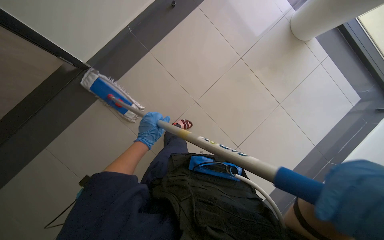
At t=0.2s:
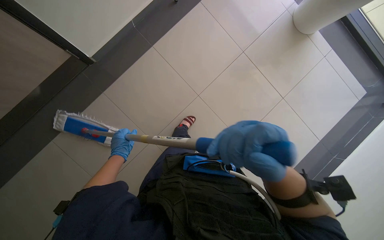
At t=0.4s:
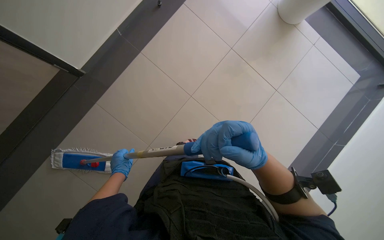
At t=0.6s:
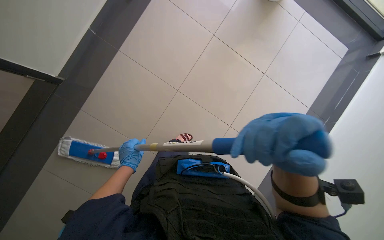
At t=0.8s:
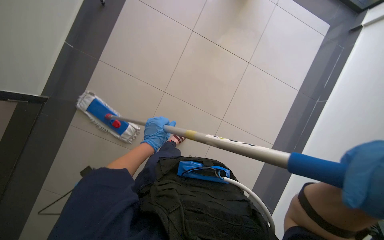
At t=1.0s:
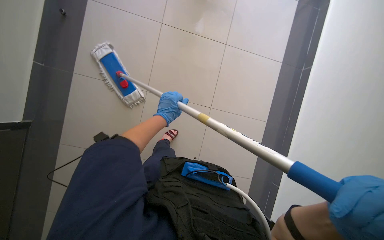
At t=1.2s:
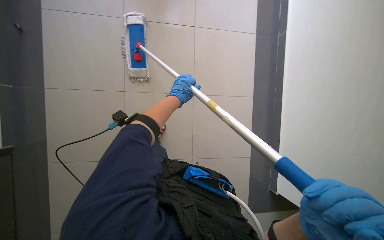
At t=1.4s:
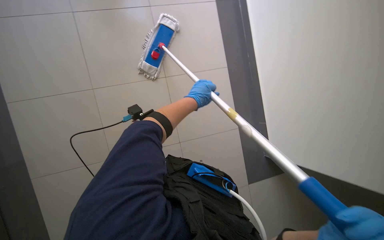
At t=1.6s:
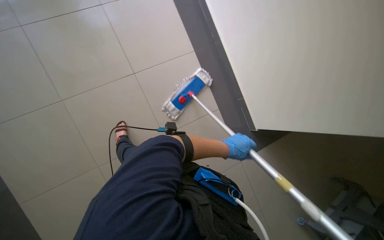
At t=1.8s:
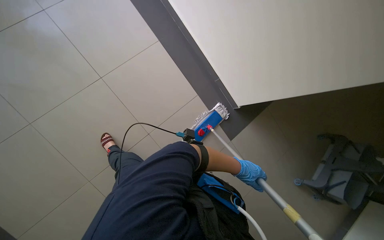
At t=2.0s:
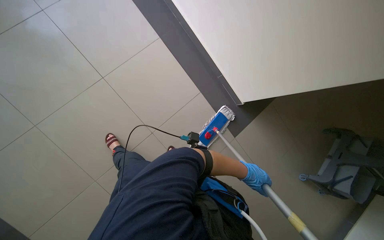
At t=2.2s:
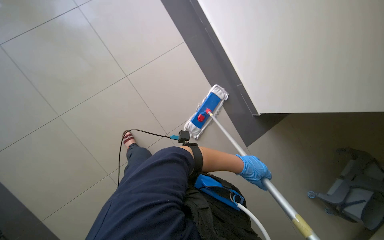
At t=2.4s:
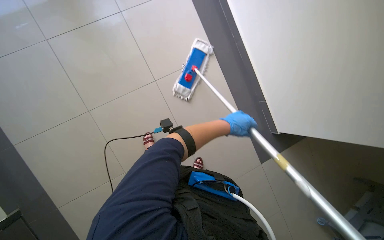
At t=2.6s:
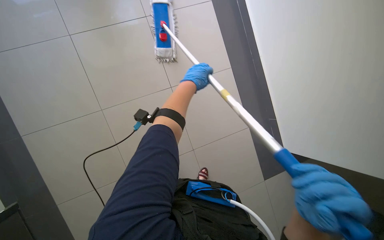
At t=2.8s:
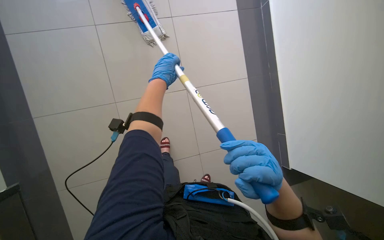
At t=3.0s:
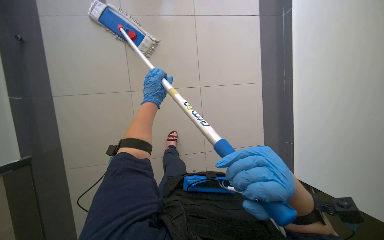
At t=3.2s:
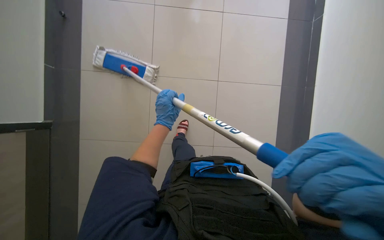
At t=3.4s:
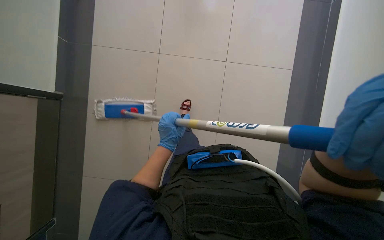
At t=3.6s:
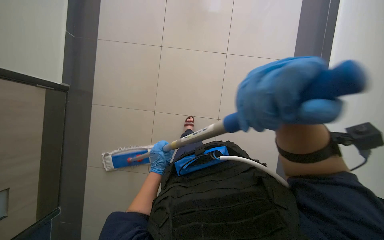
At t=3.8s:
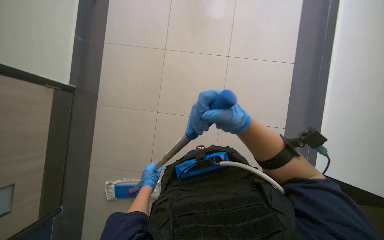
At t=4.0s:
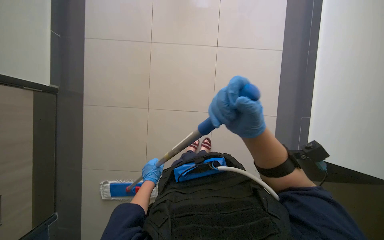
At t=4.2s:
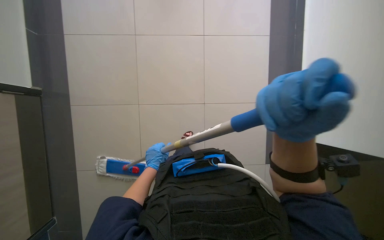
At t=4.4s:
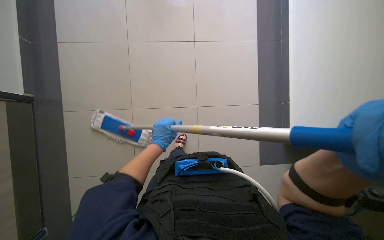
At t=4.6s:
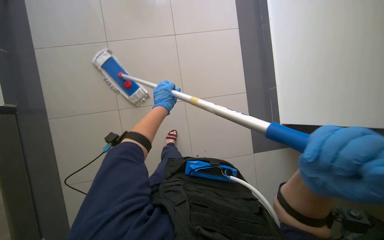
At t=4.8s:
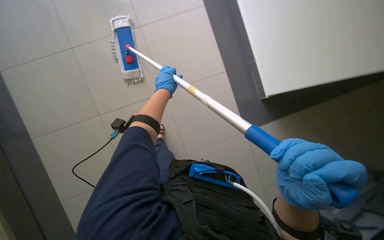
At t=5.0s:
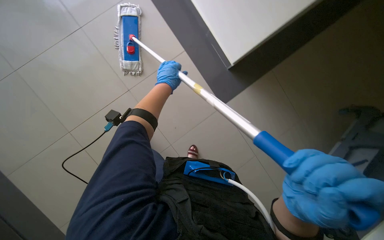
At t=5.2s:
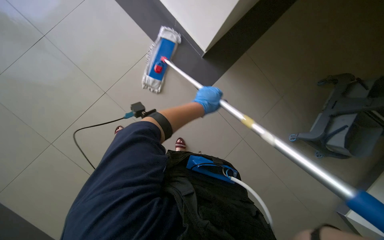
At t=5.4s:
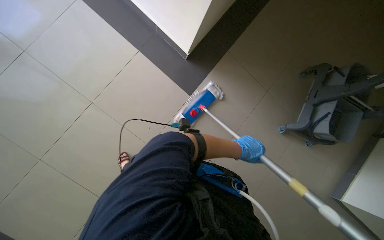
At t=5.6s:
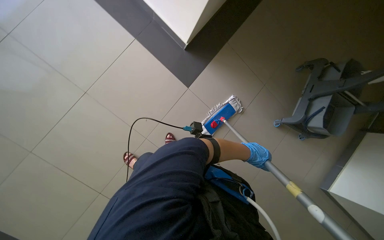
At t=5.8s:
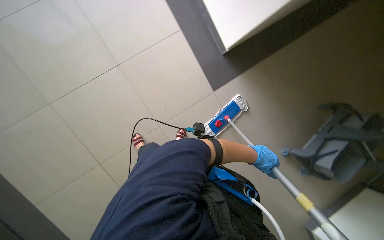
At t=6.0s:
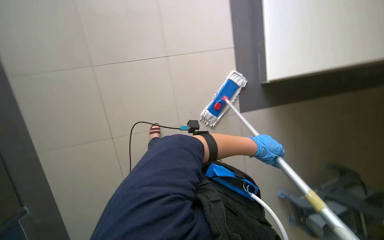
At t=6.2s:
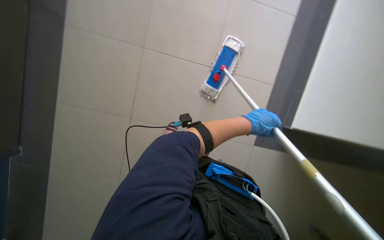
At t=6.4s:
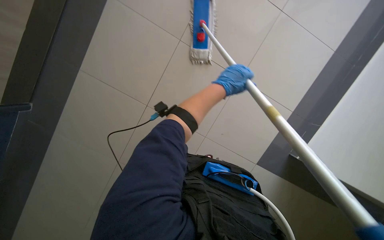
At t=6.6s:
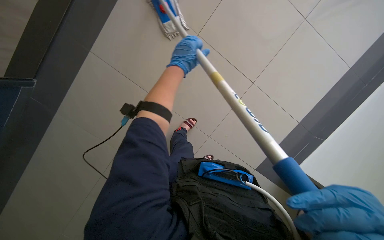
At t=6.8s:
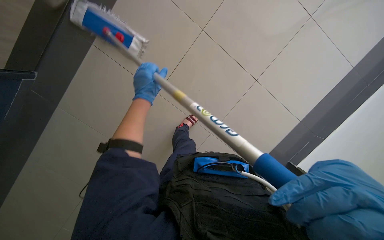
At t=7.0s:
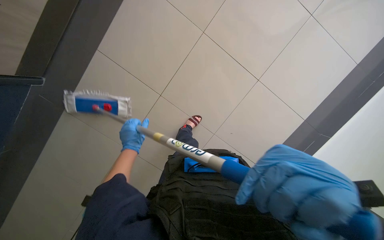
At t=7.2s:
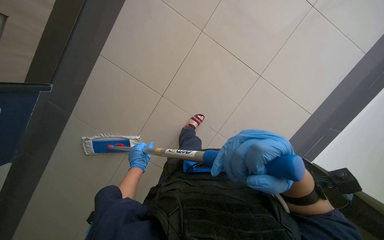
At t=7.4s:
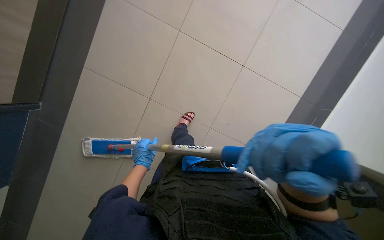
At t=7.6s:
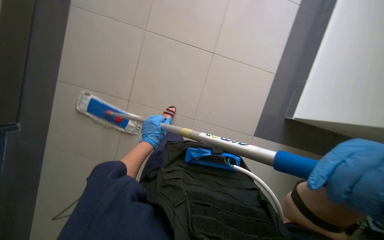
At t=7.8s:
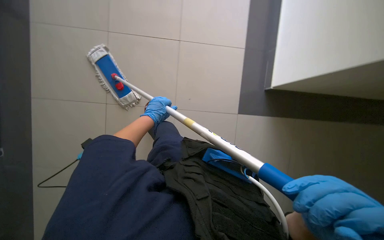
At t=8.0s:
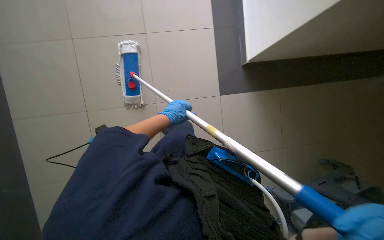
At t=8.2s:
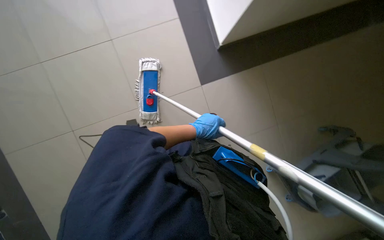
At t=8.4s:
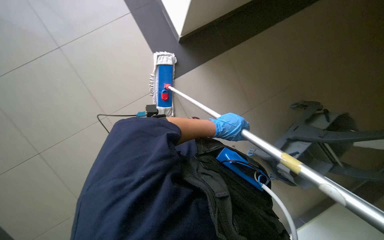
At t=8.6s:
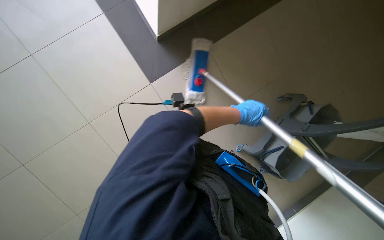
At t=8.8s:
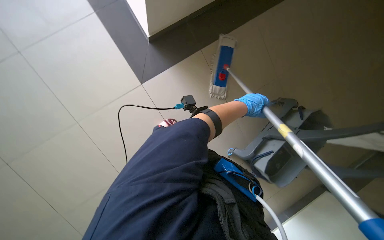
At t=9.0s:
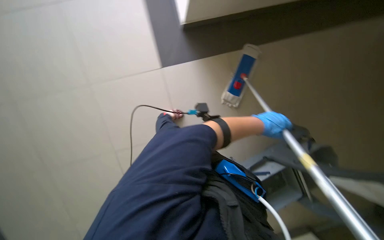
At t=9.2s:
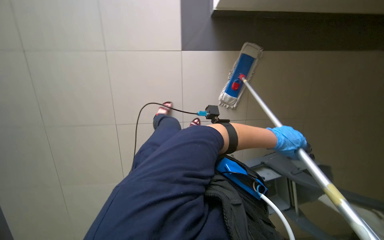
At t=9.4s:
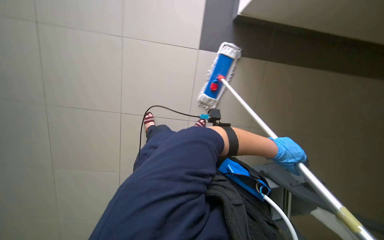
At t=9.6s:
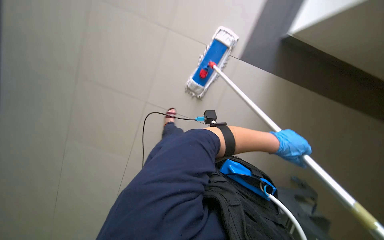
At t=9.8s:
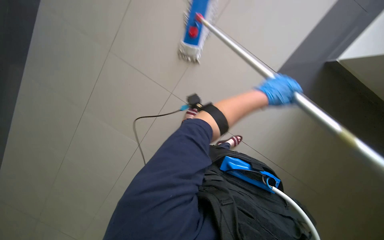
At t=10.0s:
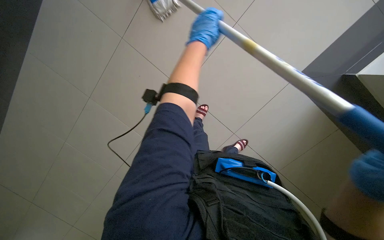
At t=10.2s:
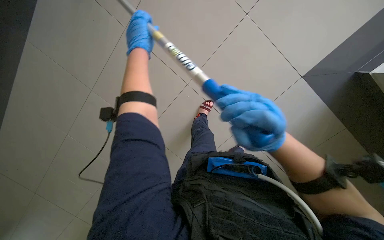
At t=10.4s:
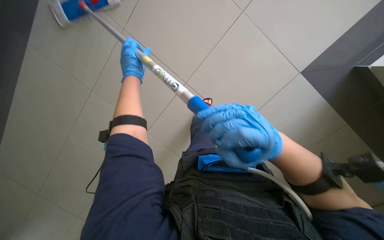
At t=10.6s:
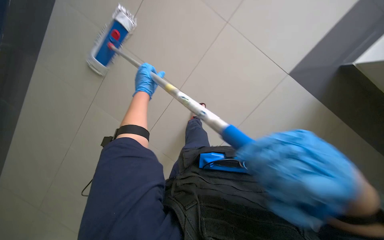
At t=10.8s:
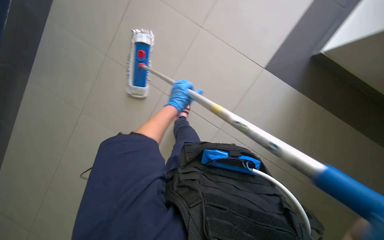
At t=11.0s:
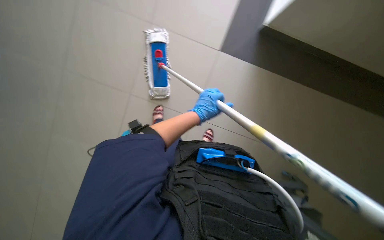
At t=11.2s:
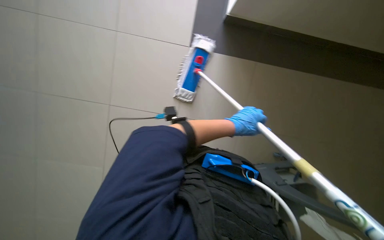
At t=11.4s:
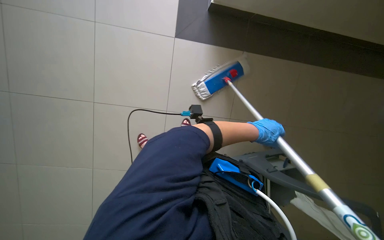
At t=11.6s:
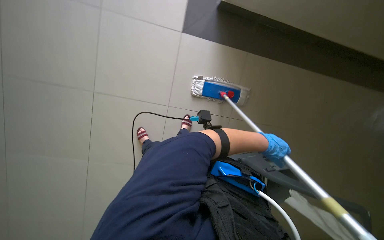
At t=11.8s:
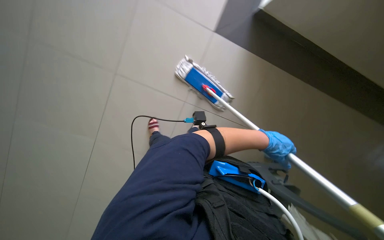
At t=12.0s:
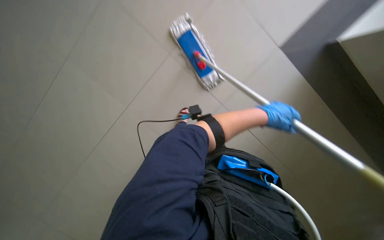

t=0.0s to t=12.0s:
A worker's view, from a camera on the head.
Job: mopping floor.
The whole recording: Mopping hallway floor. The worker continues mopping the tiled floor in the hallway.
t=1.6s to t=3.0s: The left hand shifts roughly 70 cm to the left and up the picture.
t=3.0s to t=4.4s: The scene rotates counterclockwise by approximately 25 degrees.
t=4.4s to t=6.0s: The scene turns about 35 degrees clockwise in the picture.
t=6.0s to t=7.6s: Everything in view rotates roughly 60 degrees counterclockwise.
t=7.6s to t=9.0s: The left hand travels to the right by approximately 40 cm.
t=10.4s to t=12.0s: The left hand goes roughly 40 cm to the right and nearer to the camera.

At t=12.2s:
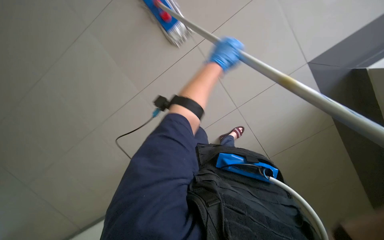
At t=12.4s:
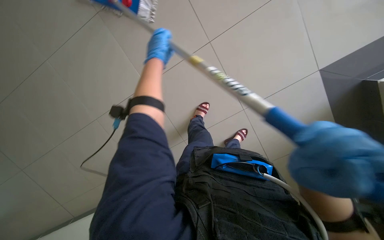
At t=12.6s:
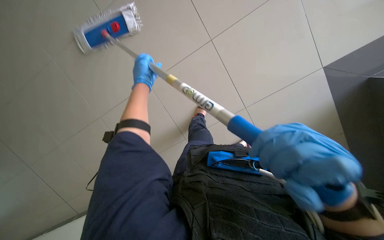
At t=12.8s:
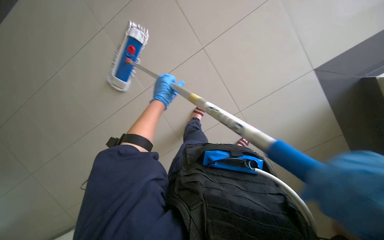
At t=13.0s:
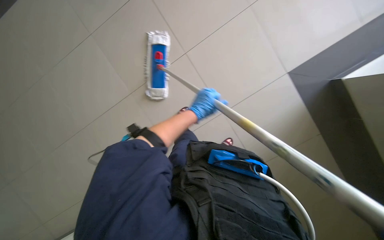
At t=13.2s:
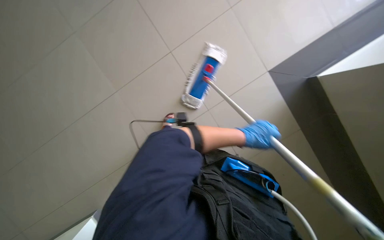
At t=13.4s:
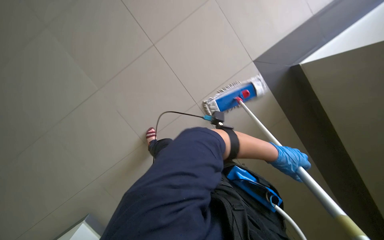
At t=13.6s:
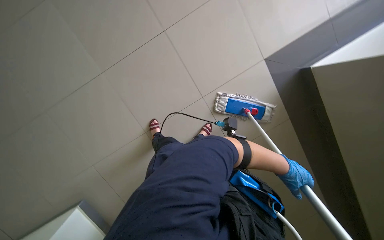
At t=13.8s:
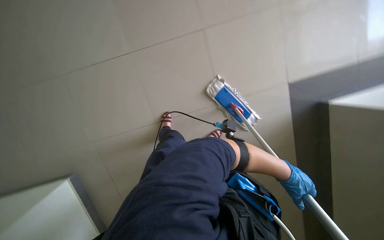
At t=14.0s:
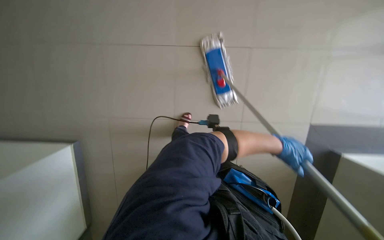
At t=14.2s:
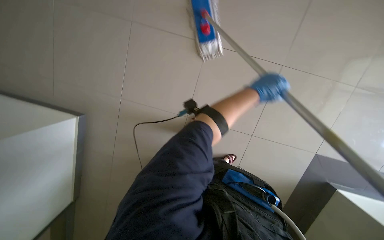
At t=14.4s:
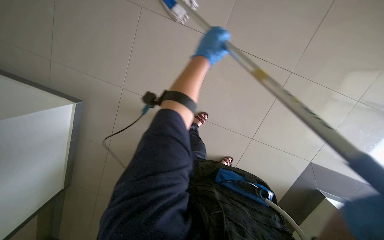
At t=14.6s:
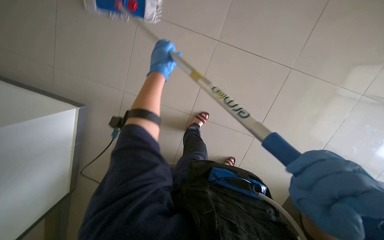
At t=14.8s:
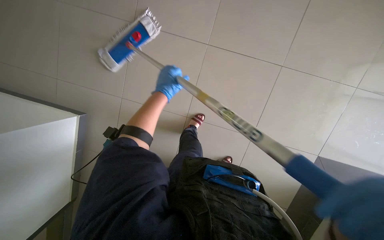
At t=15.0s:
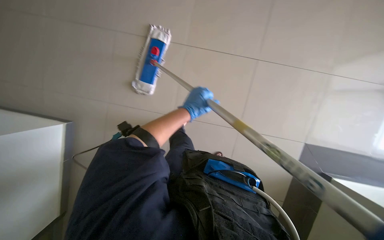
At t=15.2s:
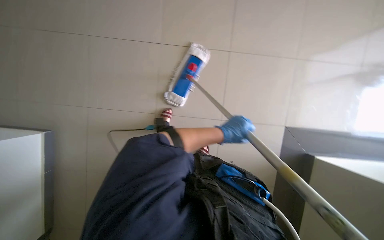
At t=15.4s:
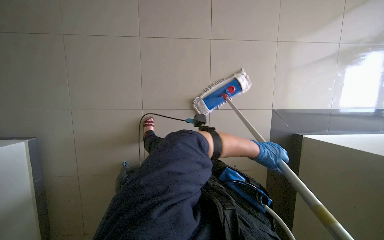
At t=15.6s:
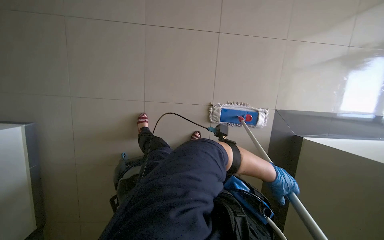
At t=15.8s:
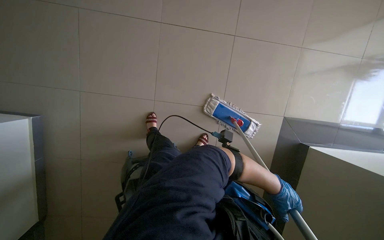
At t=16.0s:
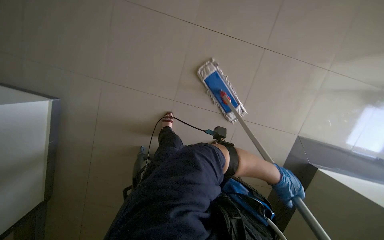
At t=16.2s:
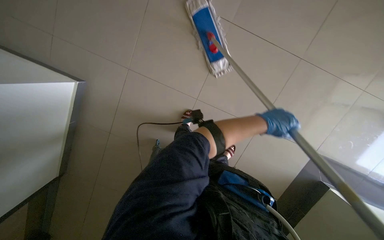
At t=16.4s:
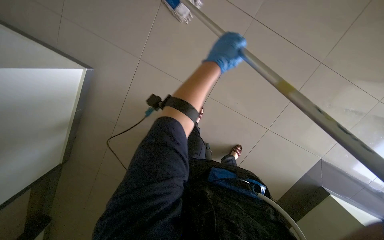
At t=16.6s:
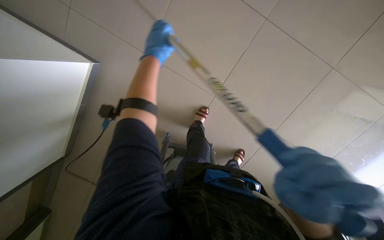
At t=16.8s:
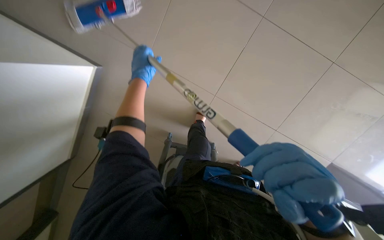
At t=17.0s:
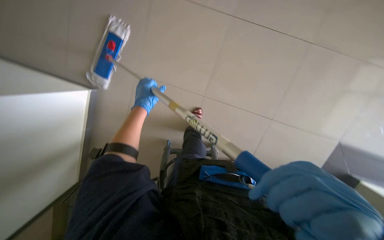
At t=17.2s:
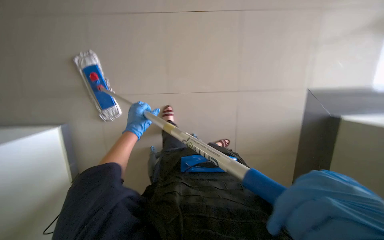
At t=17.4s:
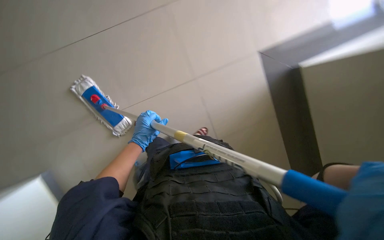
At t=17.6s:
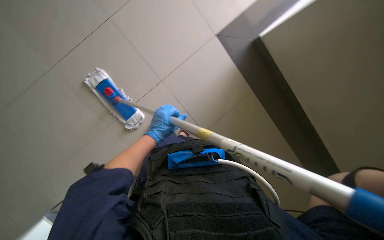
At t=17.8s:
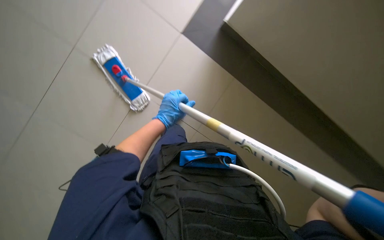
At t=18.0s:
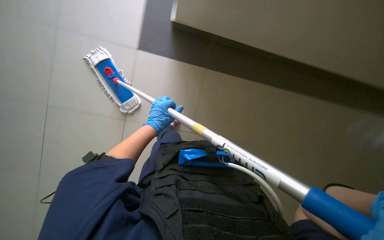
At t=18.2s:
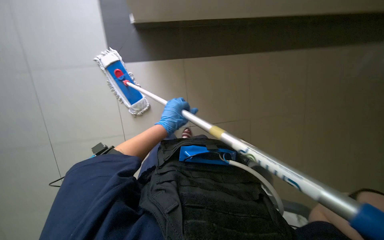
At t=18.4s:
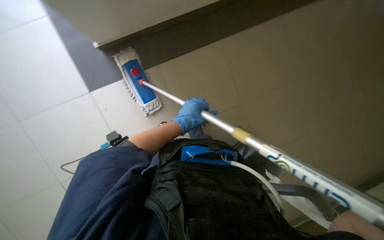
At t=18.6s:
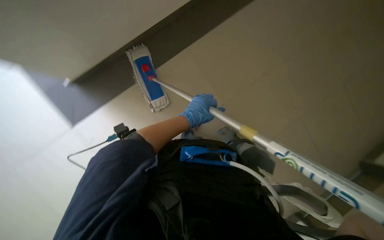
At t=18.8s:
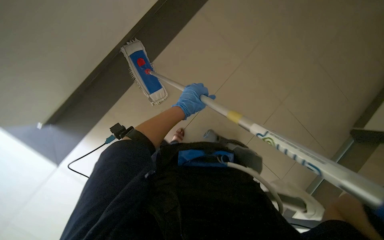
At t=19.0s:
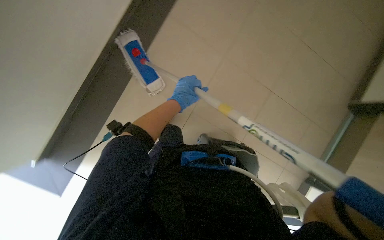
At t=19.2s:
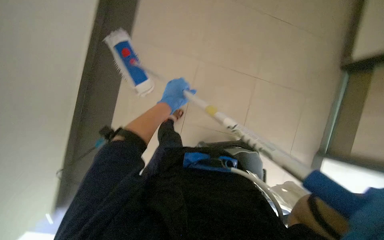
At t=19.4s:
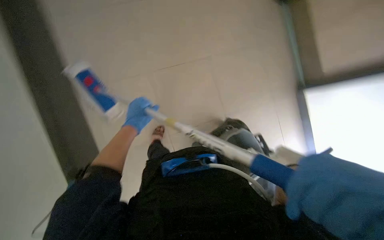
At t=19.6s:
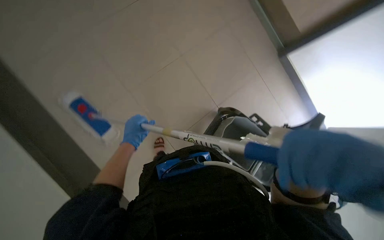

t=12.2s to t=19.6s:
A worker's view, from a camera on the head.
Job: mopping floor.
The whole recording: Mopping hallway floor. The worker continues mopping the tiled floor in the hallway.
t=12.2s to t=13.6s: The head turns to the left by about 40 degrees.
t=13.6s to t=15.2s: The view tilts roughly 25 degrees downward.
t=15.2s to t=16.6s: The left hand shifts about 35 cm up the picture and to the left.
t=16.6s to t=18.2s: The left hand shifts about 20 cm down the picture.
t=18.2s to t=19.6s: The scene turns approximately 25 degrees counterclockwise in the picture.
